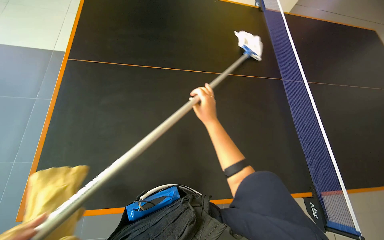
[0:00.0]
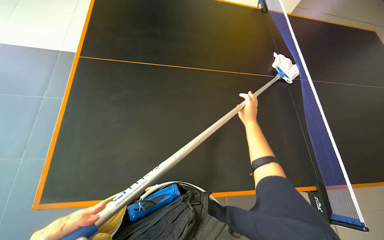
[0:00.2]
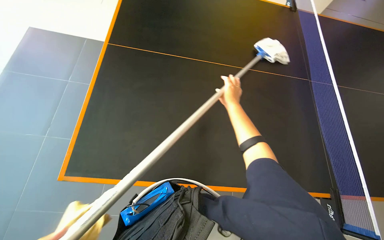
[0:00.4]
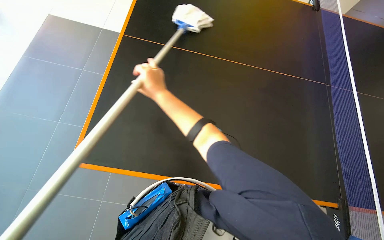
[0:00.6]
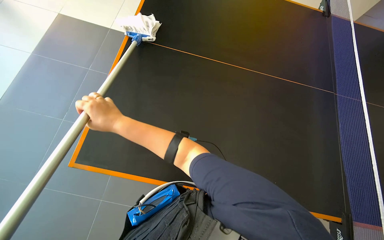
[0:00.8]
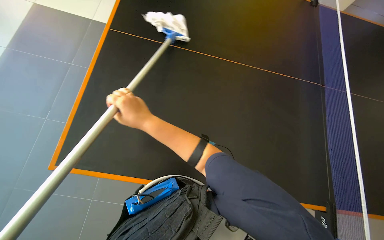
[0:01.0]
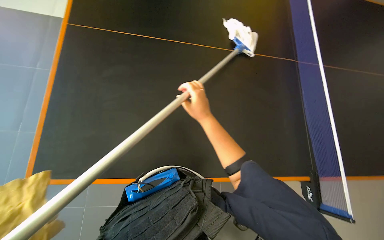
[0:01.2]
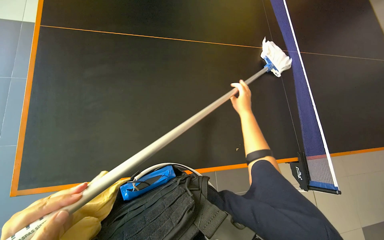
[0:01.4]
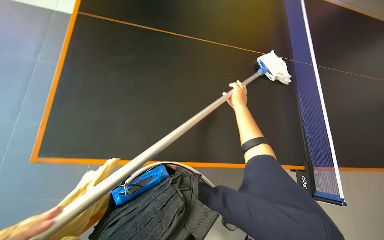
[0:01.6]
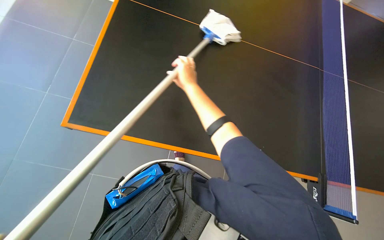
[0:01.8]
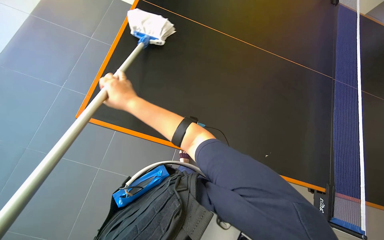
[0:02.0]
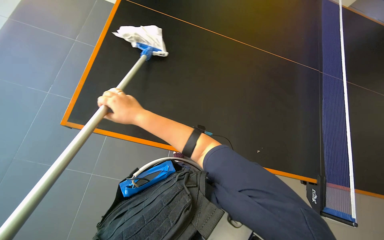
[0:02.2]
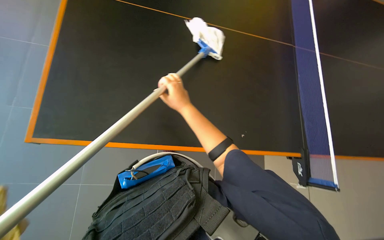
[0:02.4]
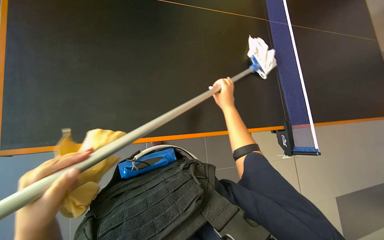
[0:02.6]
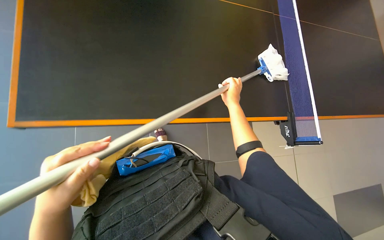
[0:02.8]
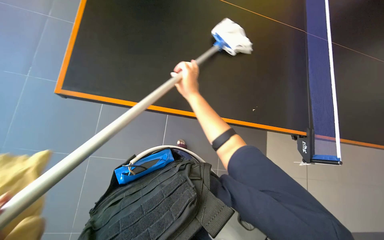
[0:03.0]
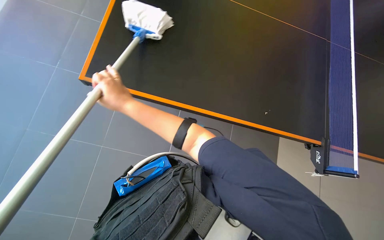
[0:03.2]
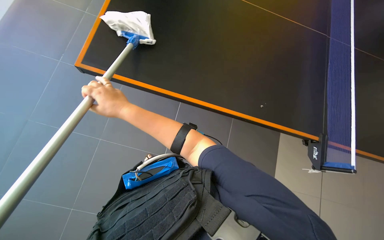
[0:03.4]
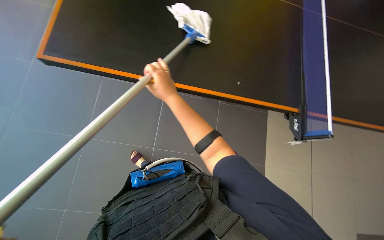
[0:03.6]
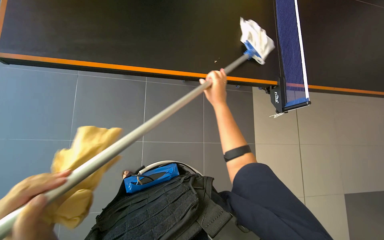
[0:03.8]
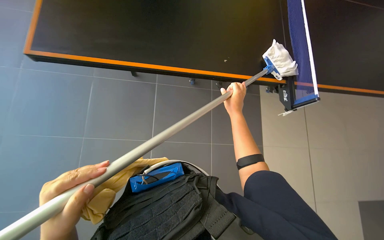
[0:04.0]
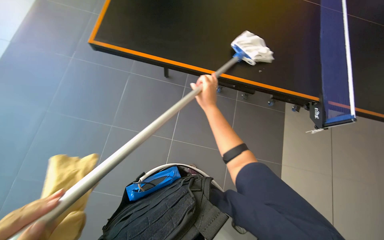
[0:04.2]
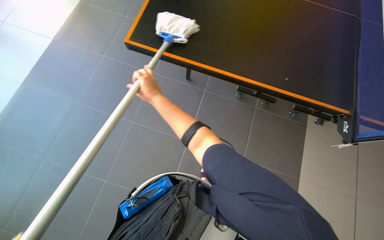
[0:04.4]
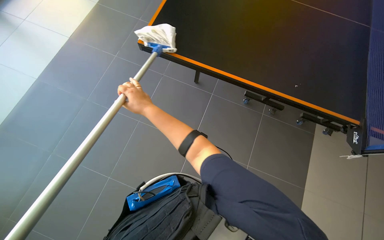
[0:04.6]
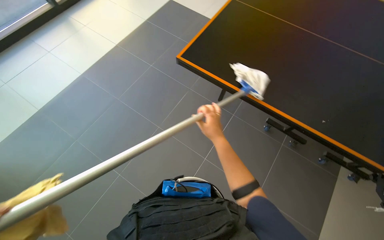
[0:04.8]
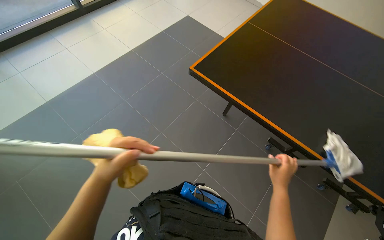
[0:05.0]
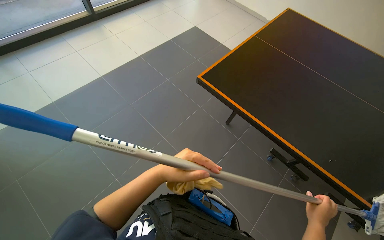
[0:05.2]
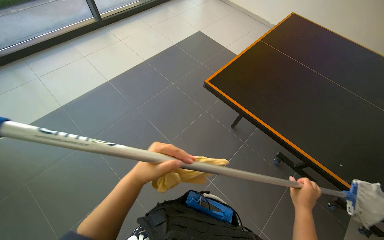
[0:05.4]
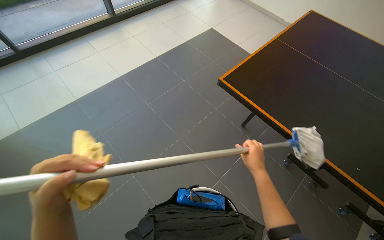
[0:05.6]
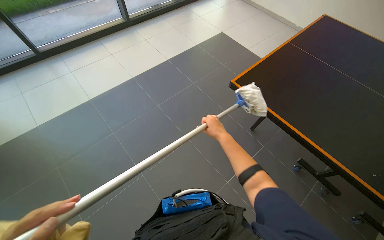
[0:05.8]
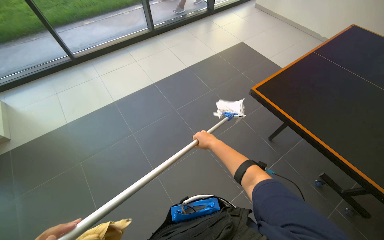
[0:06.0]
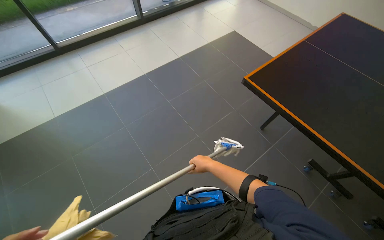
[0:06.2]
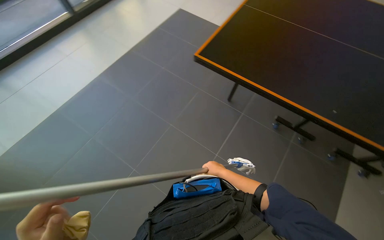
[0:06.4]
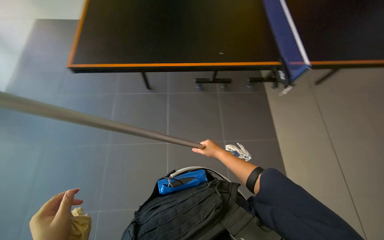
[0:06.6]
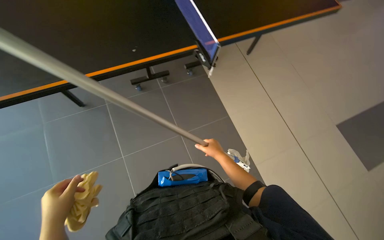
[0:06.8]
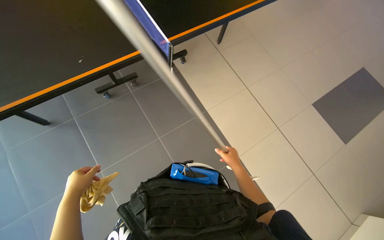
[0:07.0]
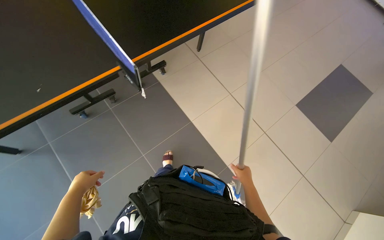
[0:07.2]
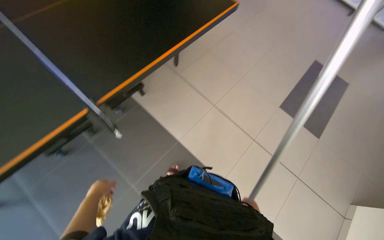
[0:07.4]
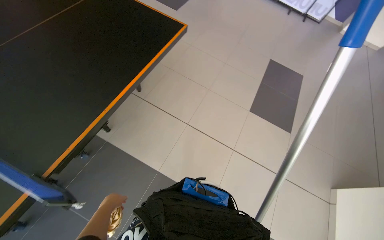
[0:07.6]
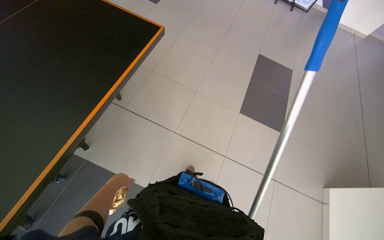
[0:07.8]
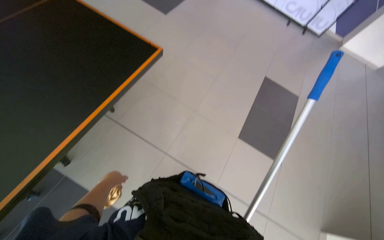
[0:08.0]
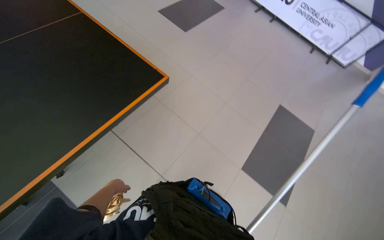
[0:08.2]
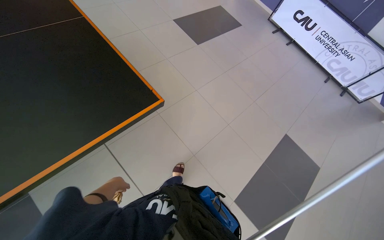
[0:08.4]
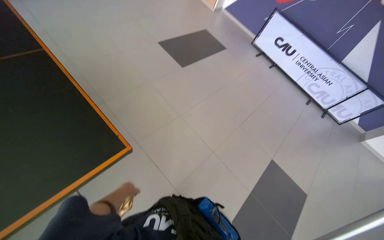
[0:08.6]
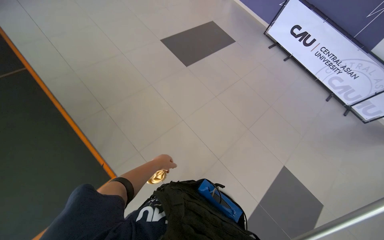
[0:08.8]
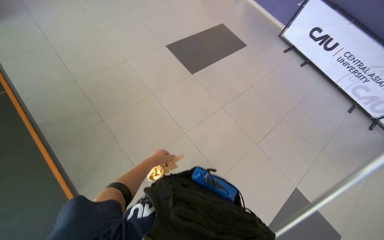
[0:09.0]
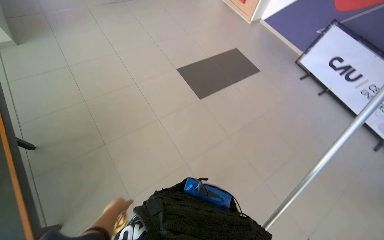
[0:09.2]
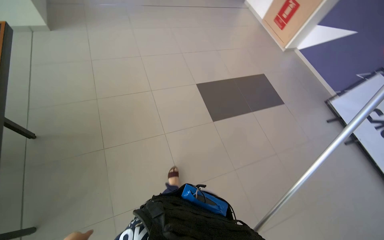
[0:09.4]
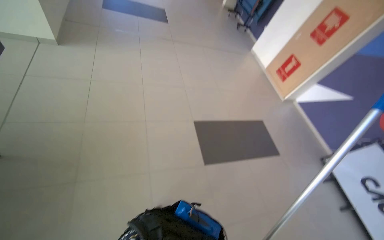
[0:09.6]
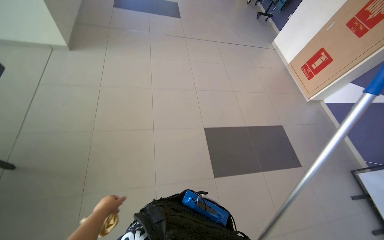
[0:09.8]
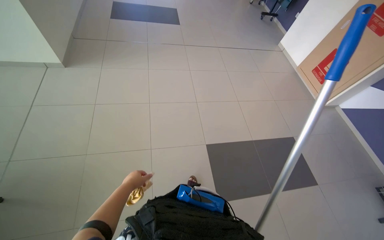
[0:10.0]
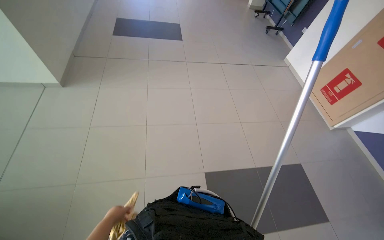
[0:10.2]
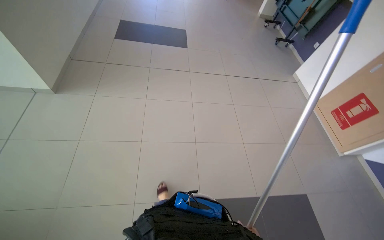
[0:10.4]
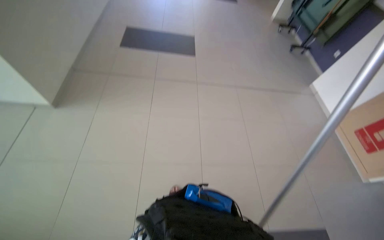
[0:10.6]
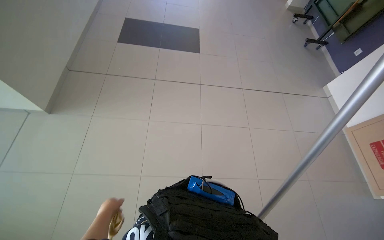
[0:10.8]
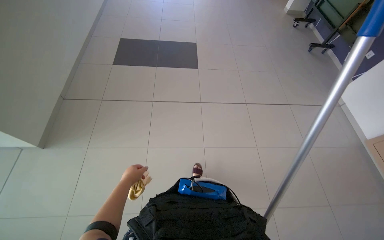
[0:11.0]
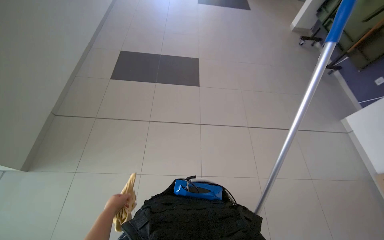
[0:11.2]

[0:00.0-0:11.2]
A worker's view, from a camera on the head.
Job: wiping surfaces.
The whole recording: Cleaning the table. The worker cleans the black table using a mop and then wipes it with a yellow cloth.
0:00.0 to 0:01.6: The right hand swings left and right, some 40 cm each way, with 2 reversals.
0:01.6 to 0:03.2: The right hand goes left and right, about 35 cm each way, reversing 2 times.
0:04.8 to 0:06.4: The right hand travels down the picture by approximately 15 cm, and reaches approximately 20 cm to the right, then returns.
0:08.0 to 0:09.6: The camera is carried some 1 m. The head turns to the left by some 40 degrees.

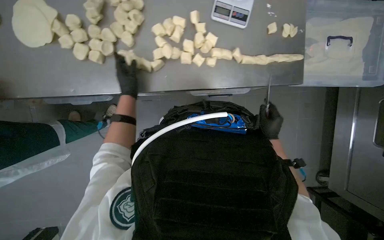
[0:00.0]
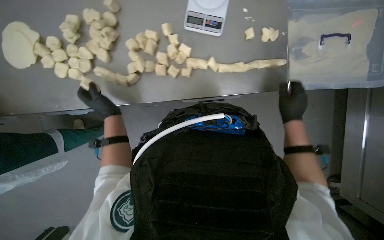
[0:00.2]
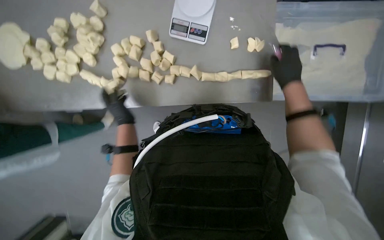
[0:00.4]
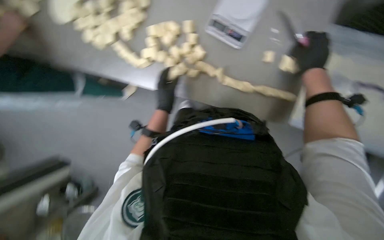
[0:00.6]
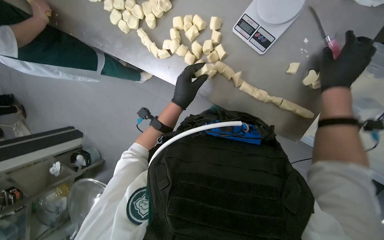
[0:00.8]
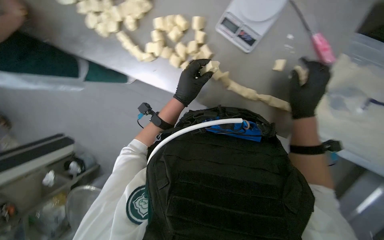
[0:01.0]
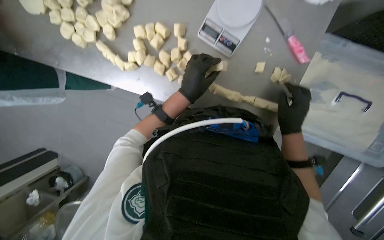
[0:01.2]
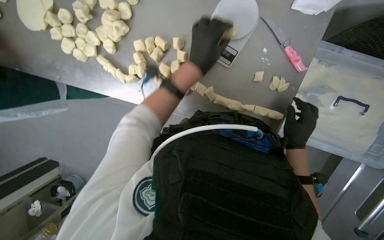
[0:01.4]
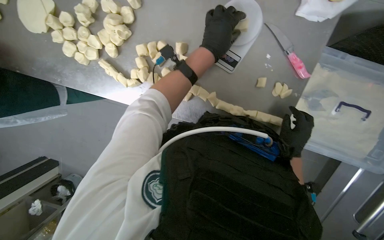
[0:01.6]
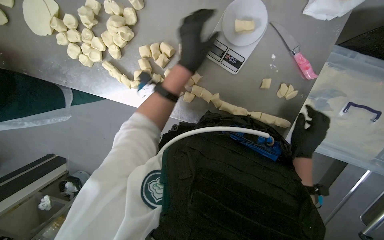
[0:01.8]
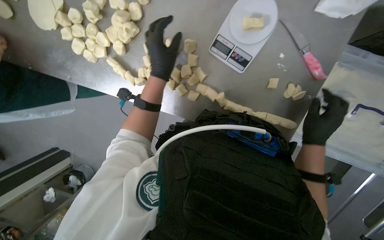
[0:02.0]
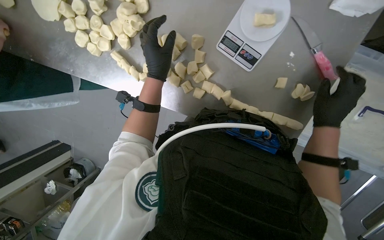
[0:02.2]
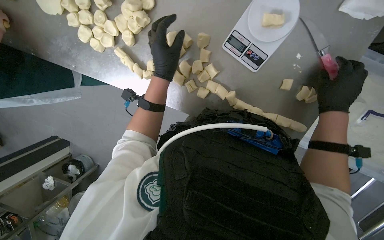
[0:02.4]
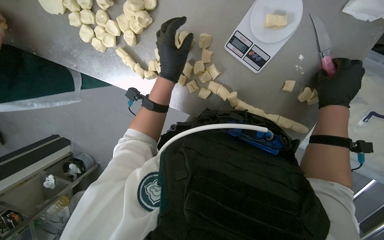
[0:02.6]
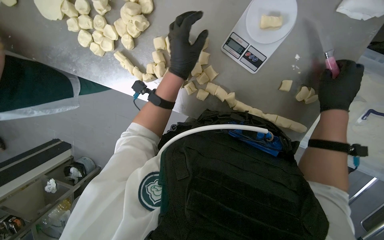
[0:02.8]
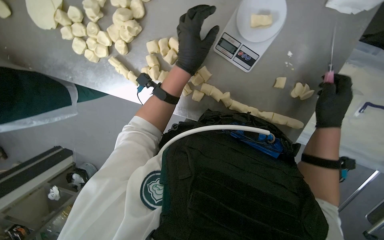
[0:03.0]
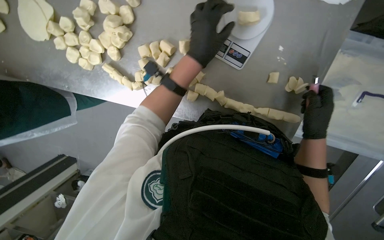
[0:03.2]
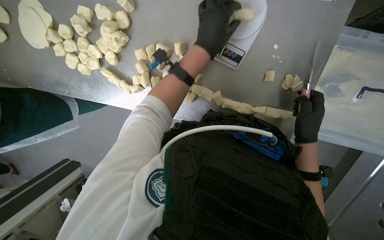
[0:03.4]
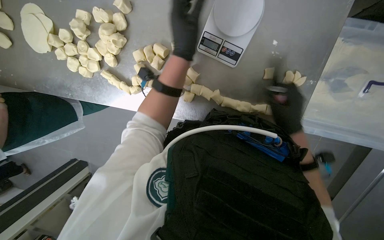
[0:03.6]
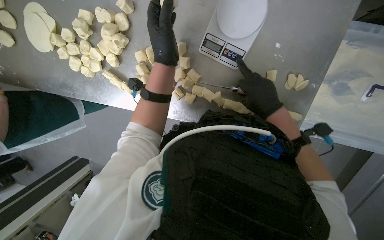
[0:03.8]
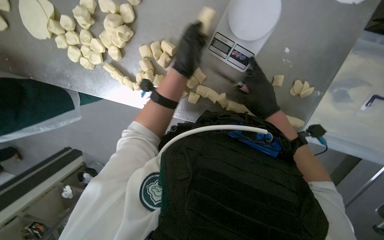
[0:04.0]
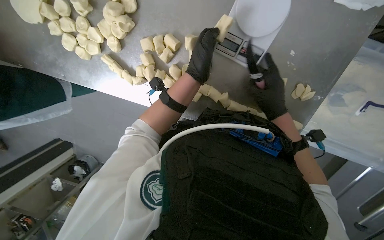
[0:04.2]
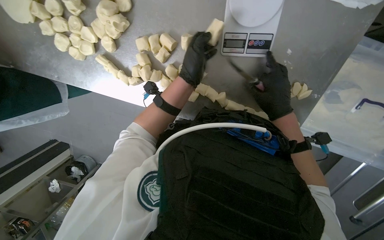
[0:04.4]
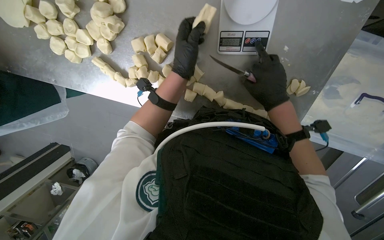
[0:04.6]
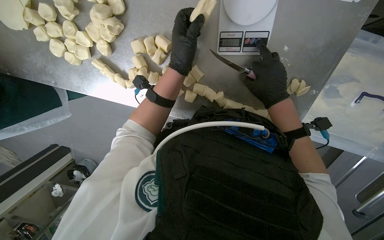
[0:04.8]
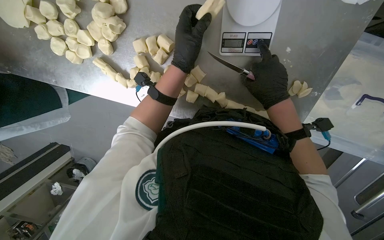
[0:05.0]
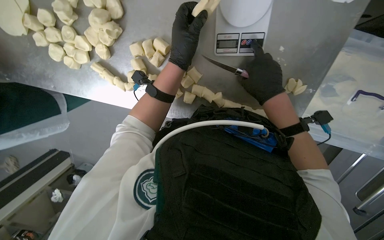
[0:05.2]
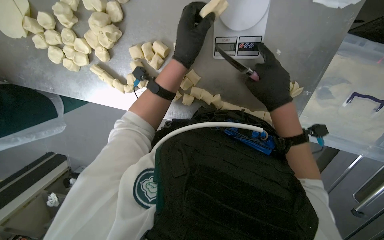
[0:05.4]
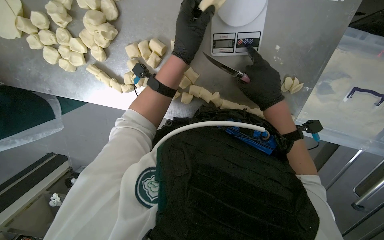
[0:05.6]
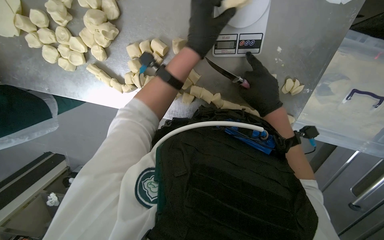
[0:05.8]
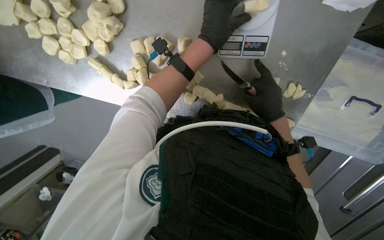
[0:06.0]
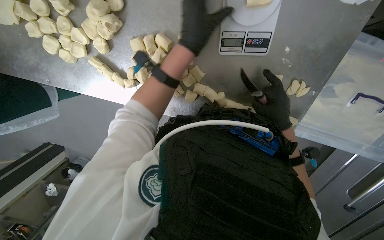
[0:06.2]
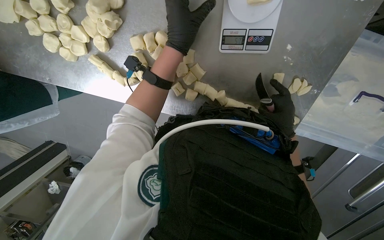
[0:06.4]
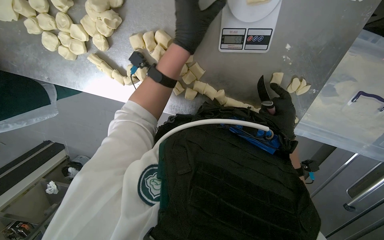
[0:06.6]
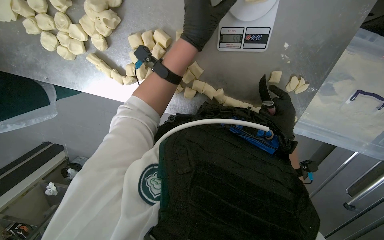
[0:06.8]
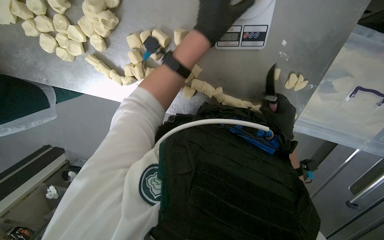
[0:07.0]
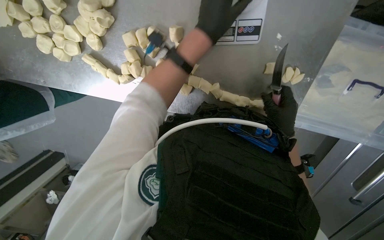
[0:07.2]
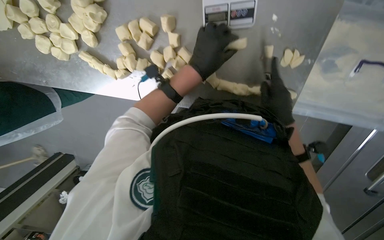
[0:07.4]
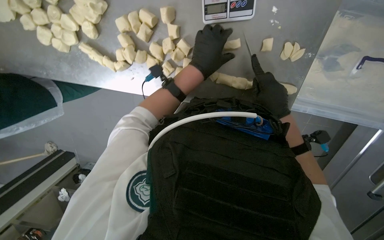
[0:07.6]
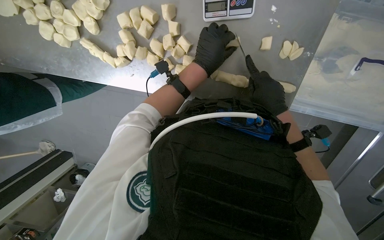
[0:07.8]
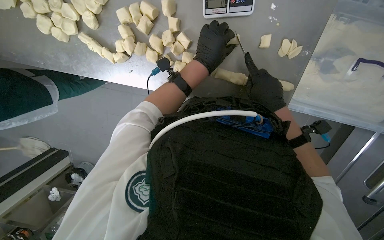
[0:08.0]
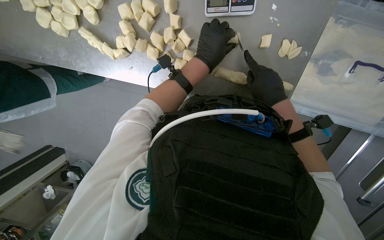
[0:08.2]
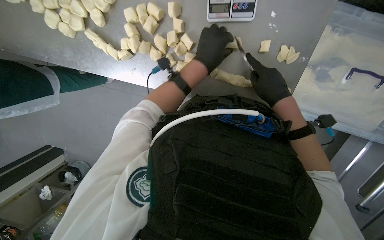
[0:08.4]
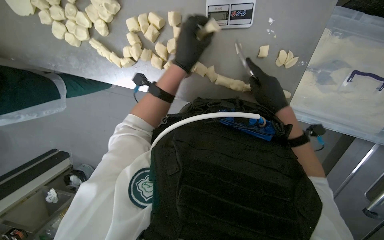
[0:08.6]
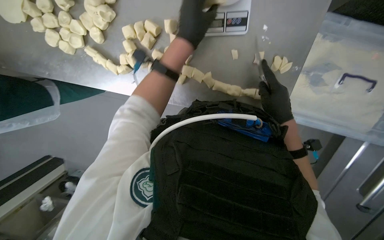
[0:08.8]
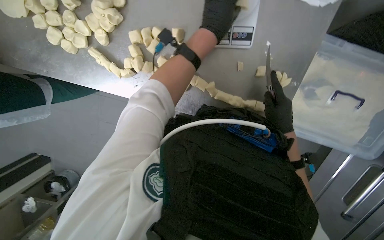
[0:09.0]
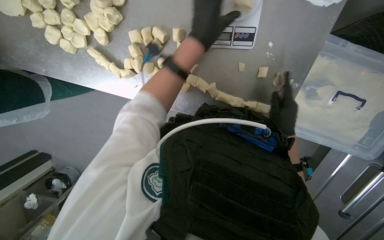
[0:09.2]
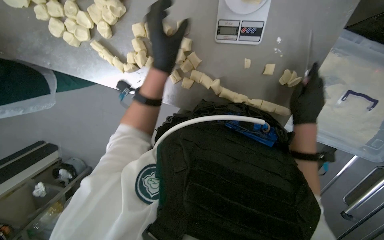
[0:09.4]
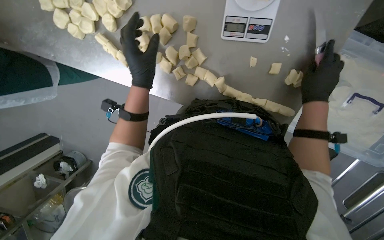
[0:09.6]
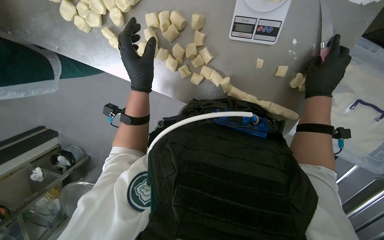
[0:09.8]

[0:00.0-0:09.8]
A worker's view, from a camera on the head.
Job: preparing food.
The whole recording: Weighing and shaping dough portions. The worker weighs individual dough pieces on a scale and shapes them.
0:01.4 to 0:02.8: The right hand shifts some 15 cm up the picture.
0:02.8 to 0:04.2: The right hand heads to the left, covering roughly 10 cm.
0:04.2 to 0:05.6: The hands make small movements and keep their place.
0:05.6 to 0:07.0: The right hand travels down the picture by roughly 10 cm.
0:07.0 to 0:08.4: The left hand moves farther from the camera, roughly 10 cm.
0:08.4 to 0:09.8: The left hand moves to the left, approximately 25 cm.
